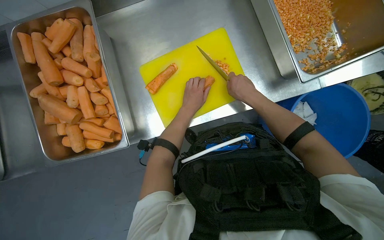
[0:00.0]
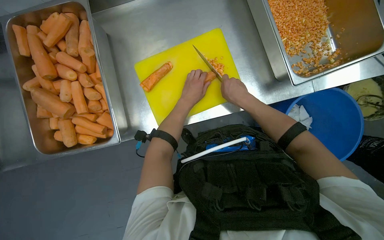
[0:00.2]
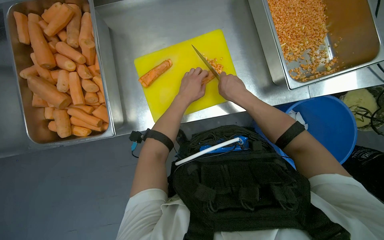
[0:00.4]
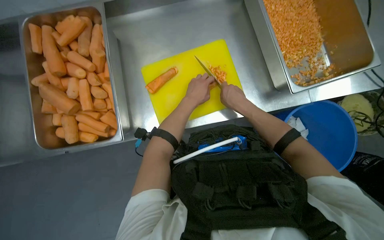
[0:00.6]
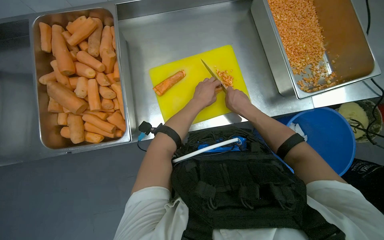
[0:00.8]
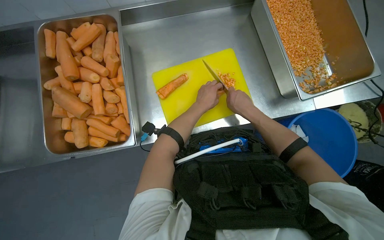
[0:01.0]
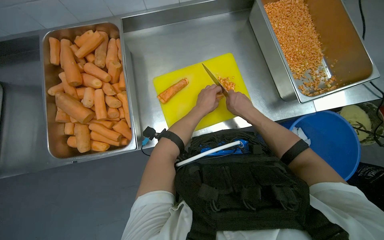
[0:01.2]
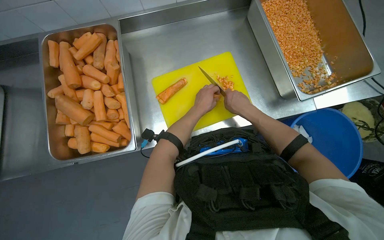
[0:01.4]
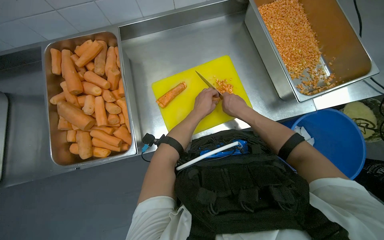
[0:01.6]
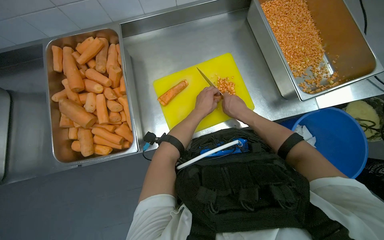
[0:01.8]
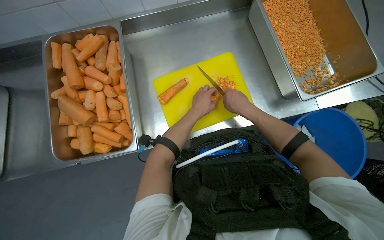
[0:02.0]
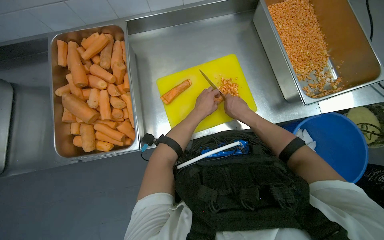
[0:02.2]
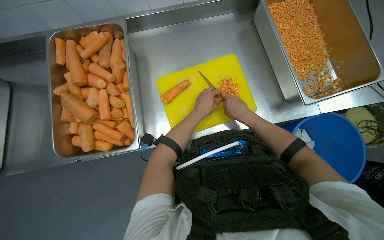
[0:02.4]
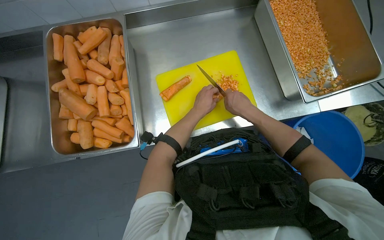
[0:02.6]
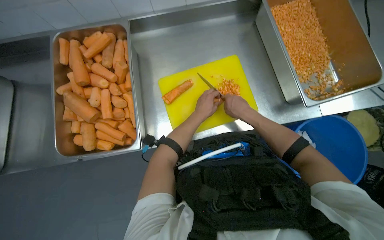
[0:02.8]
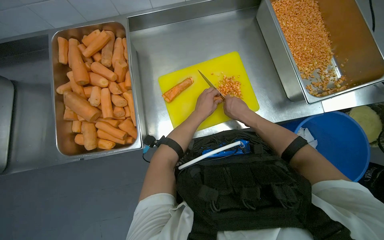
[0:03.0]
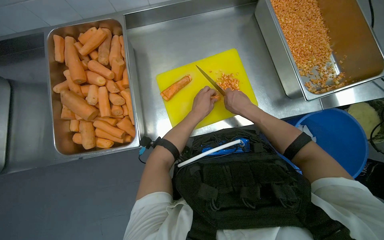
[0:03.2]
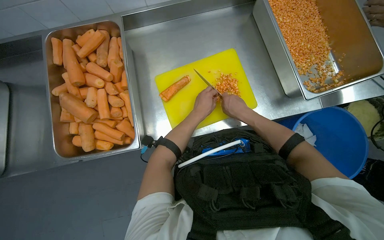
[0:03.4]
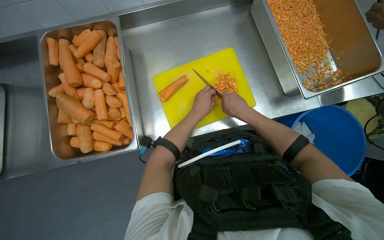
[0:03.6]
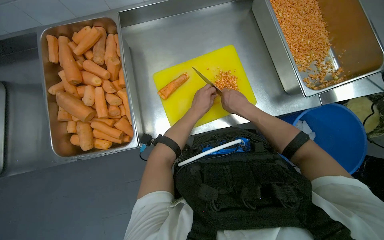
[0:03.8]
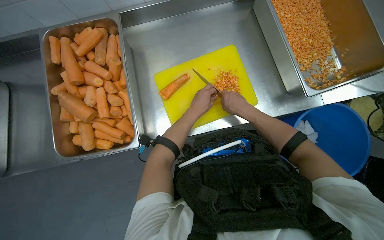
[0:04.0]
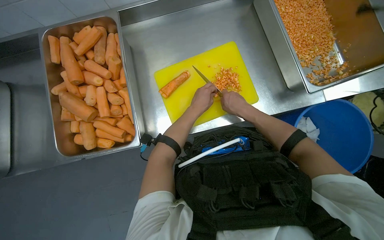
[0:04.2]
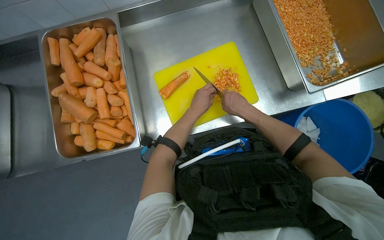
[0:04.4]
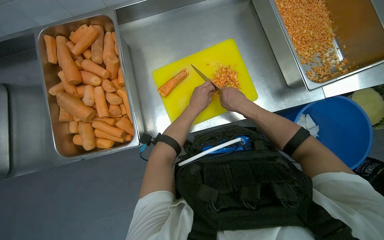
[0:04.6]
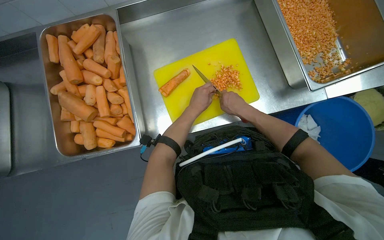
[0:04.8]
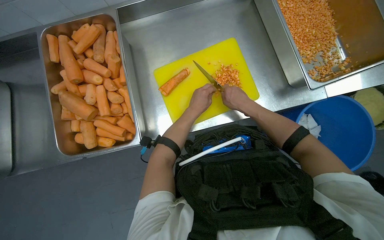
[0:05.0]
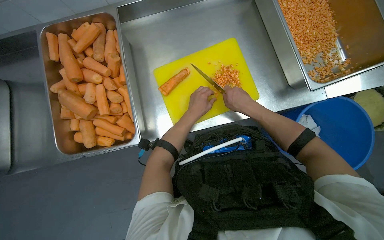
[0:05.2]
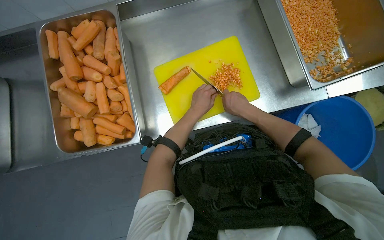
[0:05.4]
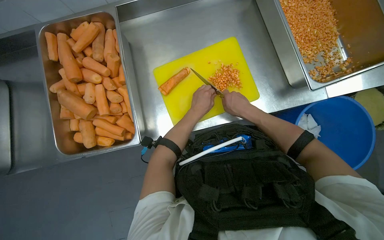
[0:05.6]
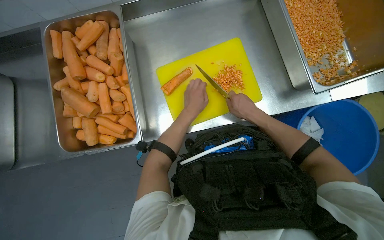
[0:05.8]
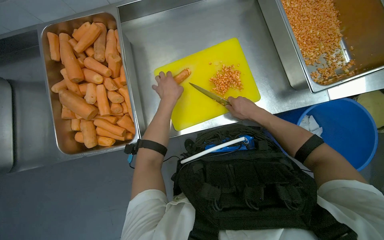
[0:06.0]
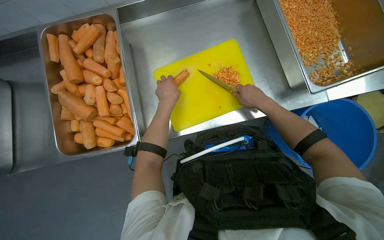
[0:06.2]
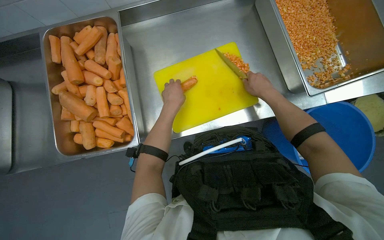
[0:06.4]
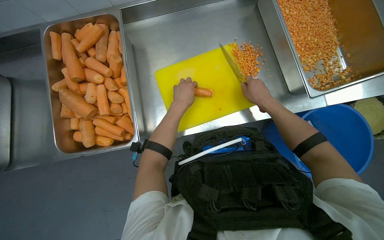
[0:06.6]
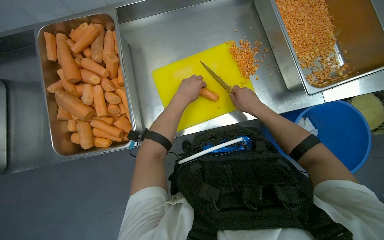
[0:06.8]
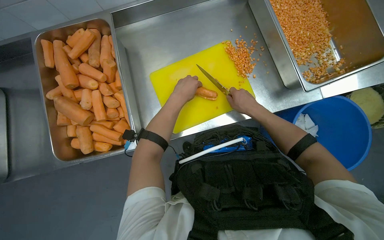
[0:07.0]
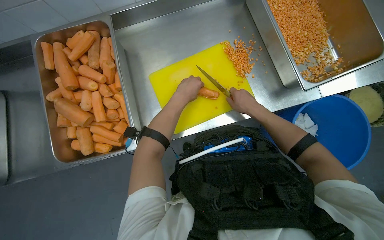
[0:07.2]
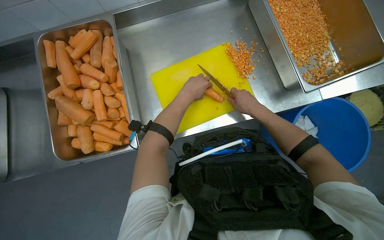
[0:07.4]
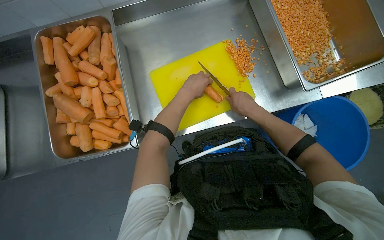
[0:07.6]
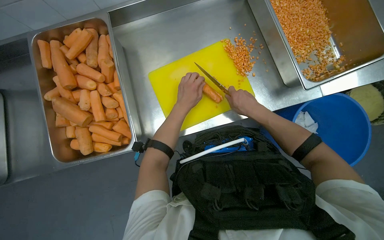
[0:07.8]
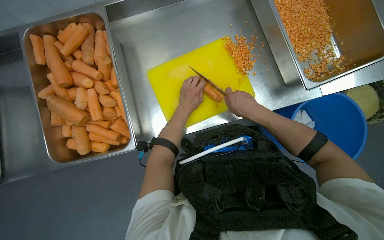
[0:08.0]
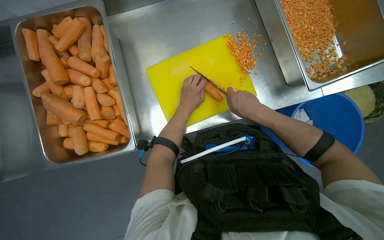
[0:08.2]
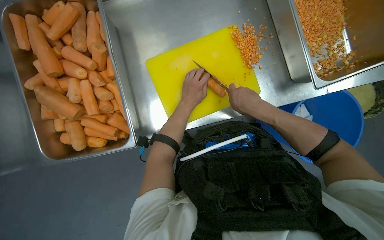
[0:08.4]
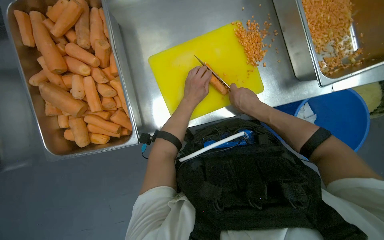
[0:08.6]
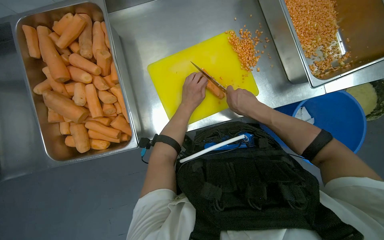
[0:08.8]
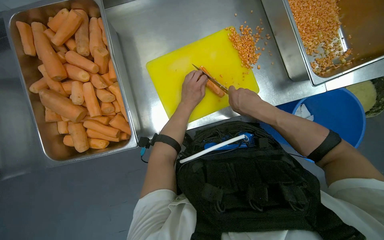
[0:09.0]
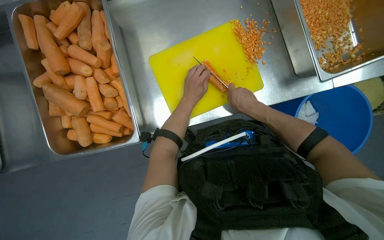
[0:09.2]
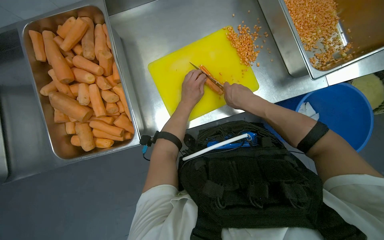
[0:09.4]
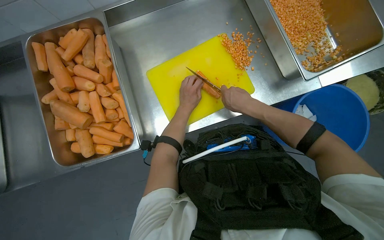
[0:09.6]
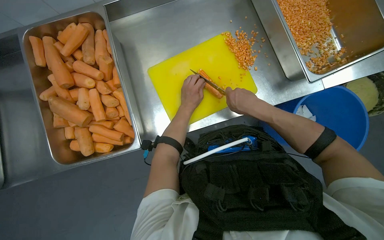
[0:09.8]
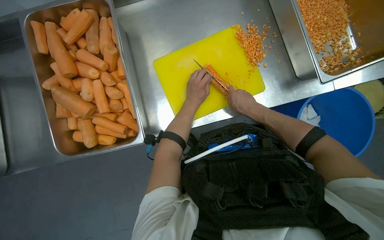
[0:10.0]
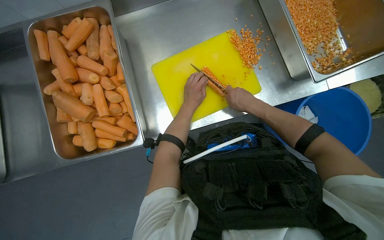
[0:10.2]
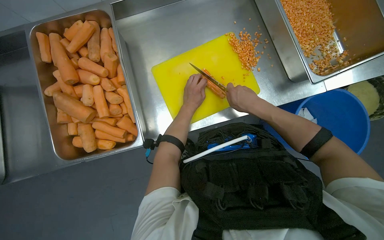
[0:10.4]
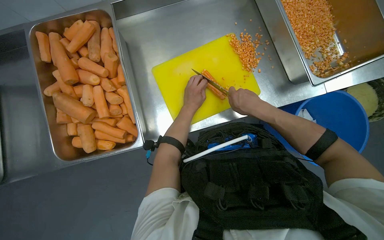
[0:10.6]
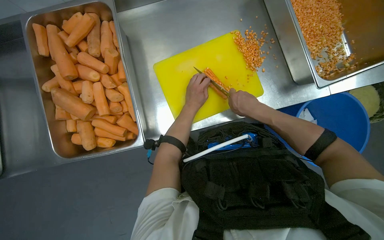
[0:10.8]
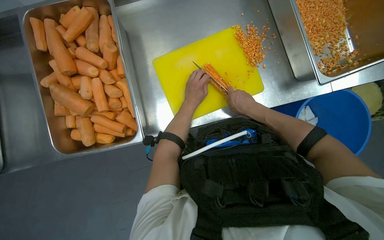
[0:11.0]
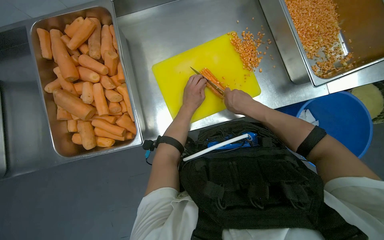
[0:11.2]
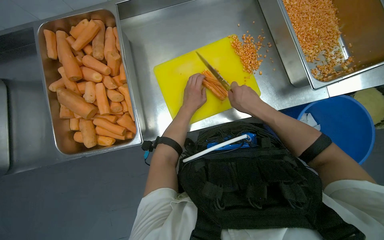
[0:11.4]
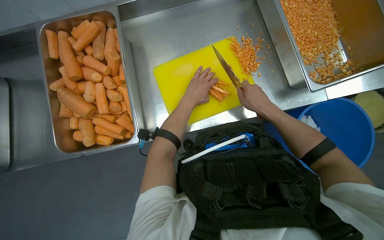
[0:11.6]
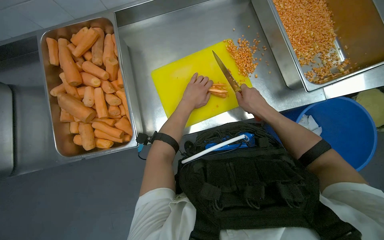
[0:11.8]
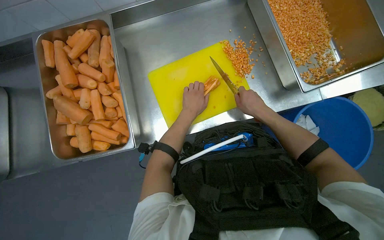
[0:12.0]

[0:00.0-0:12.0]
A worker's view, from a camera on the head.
Job: preparing food.
The whole recording: Dicing carrots on cutting board. The worker continues dicing carrots on a yellow cutting board and pushes the diced pieces into a metal tray.
0.0 to 3.0 s: The hands stay close to where they were, moving slightly.
3.0 to 4.4 s: The hands work in one place, with small movements.
4.4 to 6.0 s: The left hand travels to the left by about 10 cm.
6.0 to 7.6 s: The right hand goes about 10 cm nearer to the camera.
7.6 to 9.0 s: The left hand travels farther from the camera by some 10 cm.
9.0 to 12.0 s: The hands work in one place, with small movements.

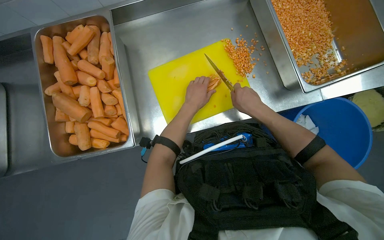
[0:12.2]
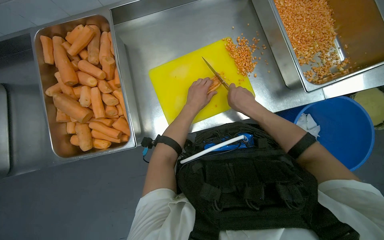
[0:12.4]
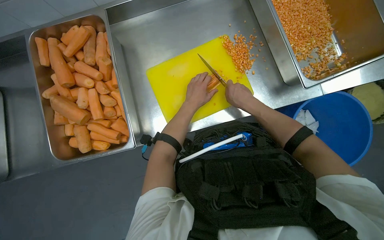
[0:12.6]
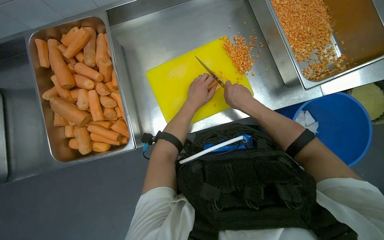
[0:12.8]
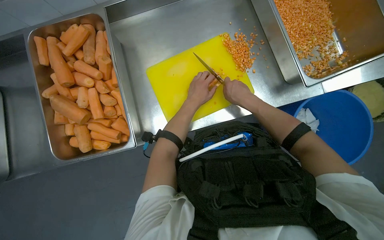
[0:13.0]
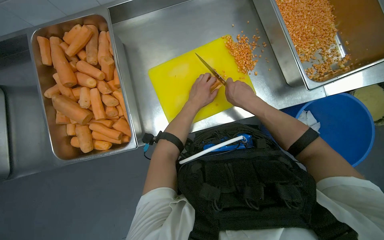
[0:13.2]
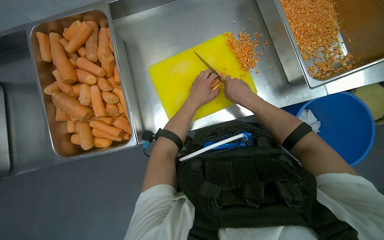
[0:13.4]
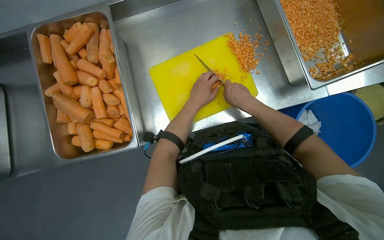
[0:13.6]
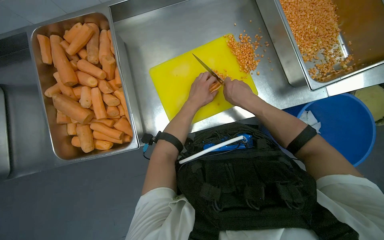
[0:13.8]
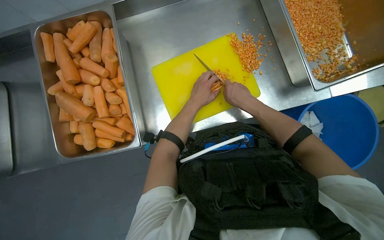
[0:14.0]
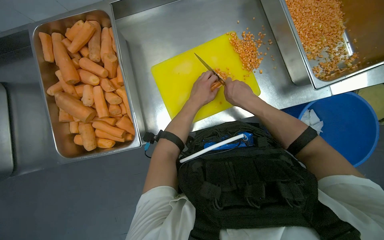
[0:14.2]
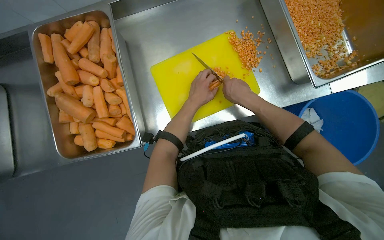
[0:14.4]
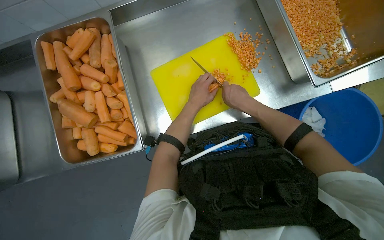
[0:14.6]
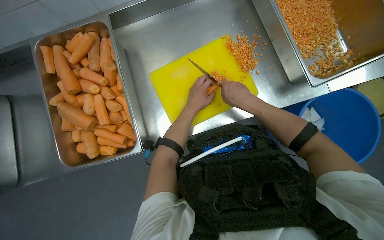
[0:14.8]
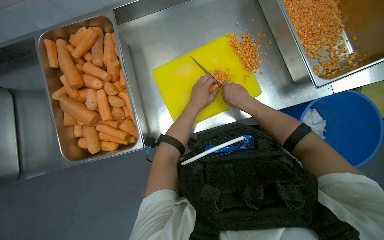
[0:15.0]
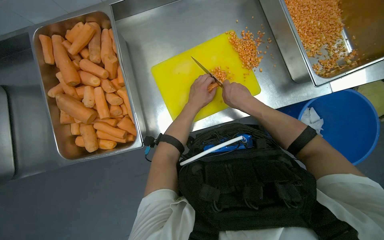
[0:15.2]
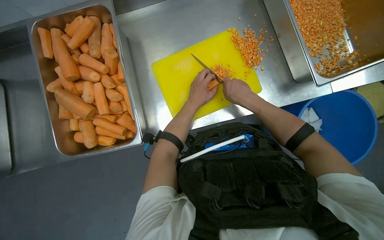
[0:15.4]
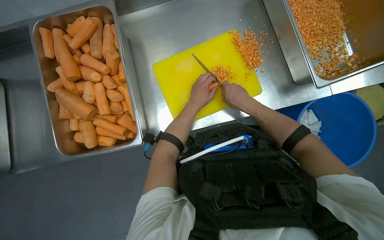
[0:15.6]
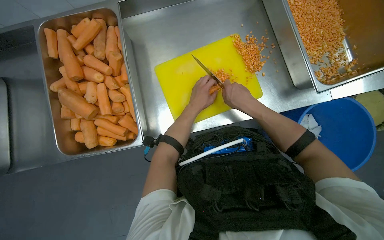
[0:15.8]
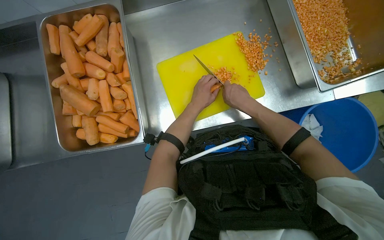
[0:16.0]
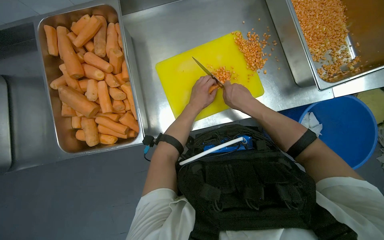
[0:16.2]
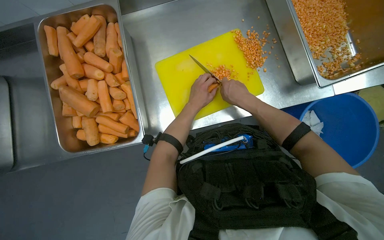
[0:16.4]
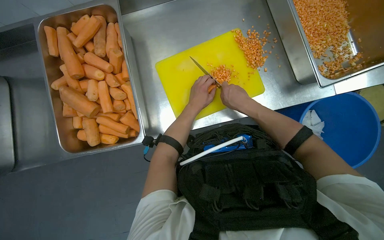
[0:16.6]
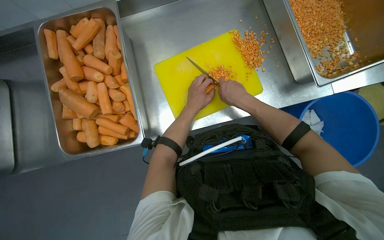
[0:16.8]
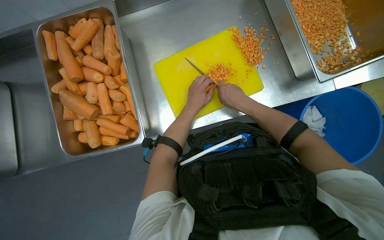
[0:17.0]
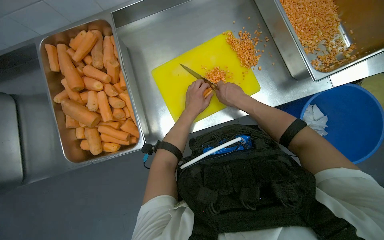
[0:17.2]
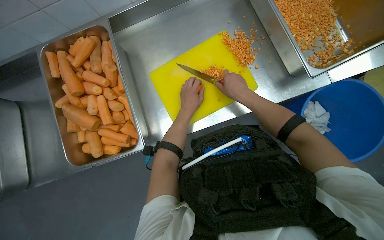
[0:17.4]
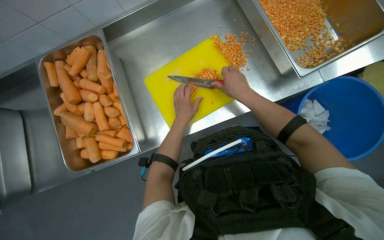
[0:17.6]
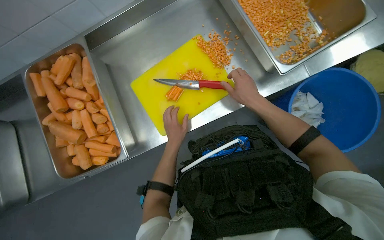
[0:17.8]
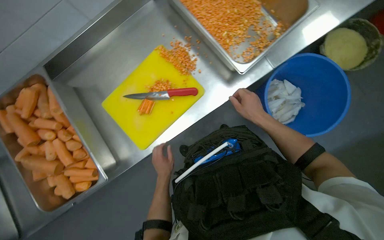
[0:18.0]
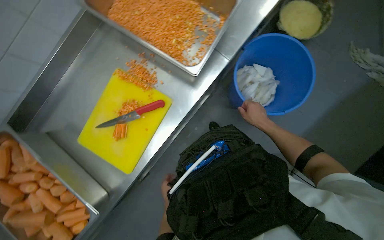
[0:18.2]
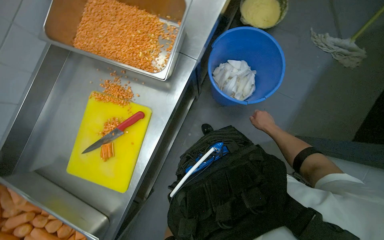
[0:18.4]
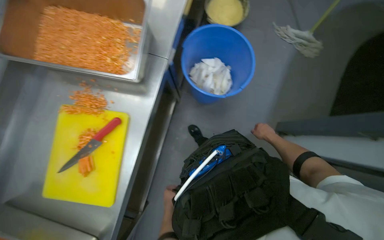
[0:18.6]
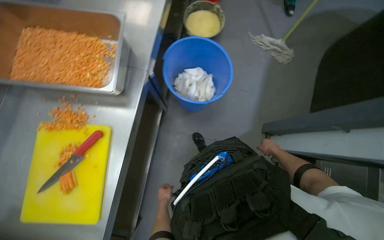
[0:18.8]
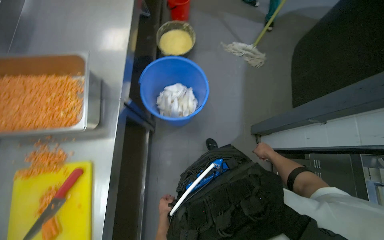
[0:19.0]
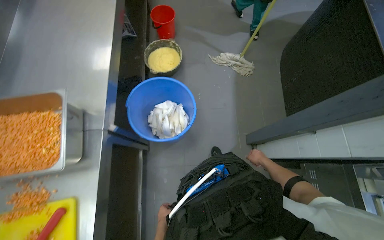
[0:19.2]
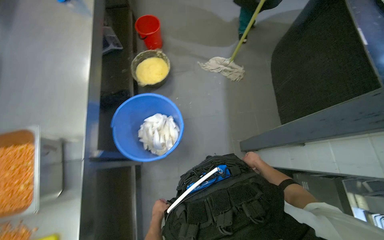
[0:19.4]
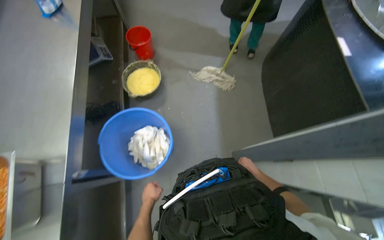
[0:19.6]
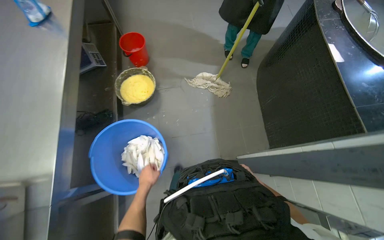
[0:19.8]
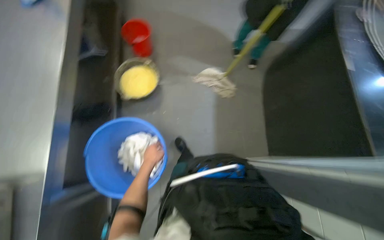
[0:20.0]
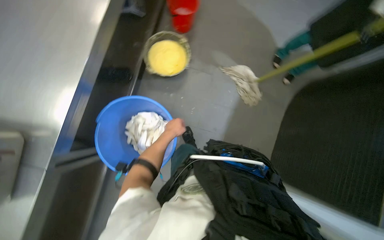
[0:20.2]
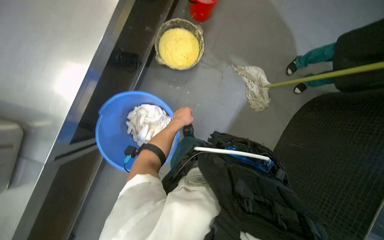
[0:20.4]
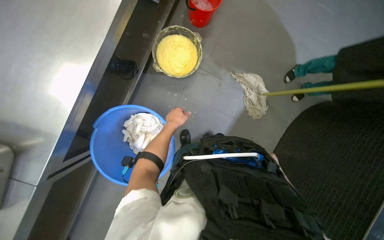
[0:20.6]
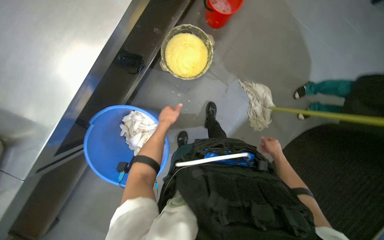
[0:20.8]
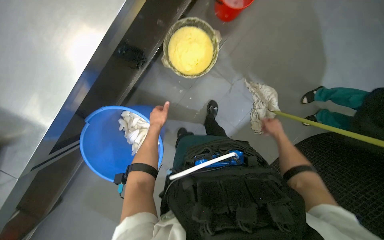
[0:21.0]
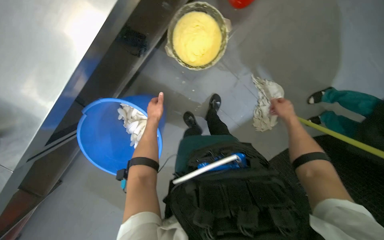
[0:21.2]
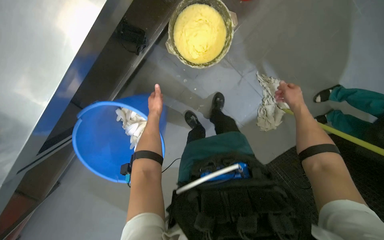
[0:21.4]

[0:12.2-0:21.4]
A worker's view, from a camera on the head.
Job: preparing food.
The whole recording: Dicing carrots on cutting board. The worker continues dicing carrots on a yellow cutting board and pushes the diced pieces into a metal tray.
12.2 to 16.8 s: The hands make small movements and keep their place.
16.8 to 18.4 s: Everything in view rotates about 50 degrees counterclockwise.
18.4 to 19.8 s: The head travels approximately 50 cm. The head turns to the right by roughly 35 degrees. The view tilts approximately 15 degrees upward.
19.8 to 21.4 s: The camera travels roughly 70 cm. The view tips downward by roughly 30 degrees. Everything in view rotates approximately 50 degrees clockwise.
